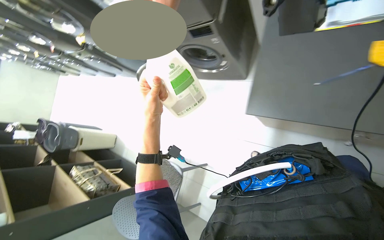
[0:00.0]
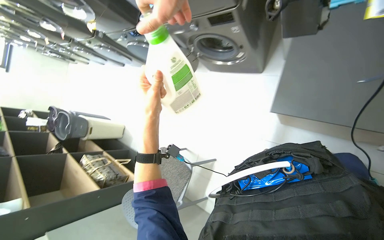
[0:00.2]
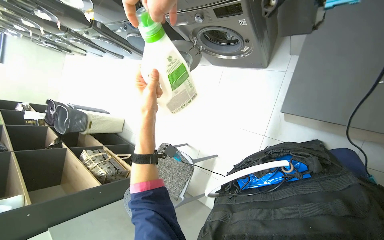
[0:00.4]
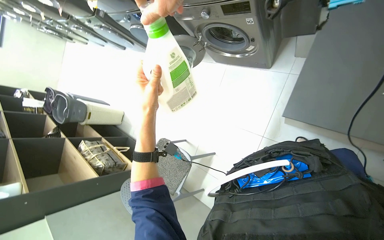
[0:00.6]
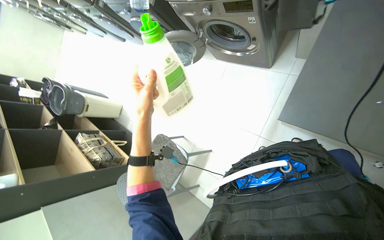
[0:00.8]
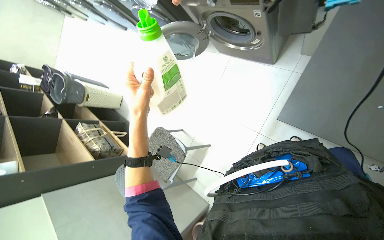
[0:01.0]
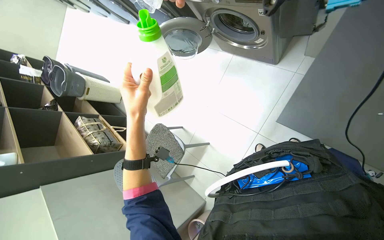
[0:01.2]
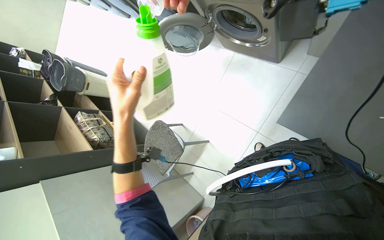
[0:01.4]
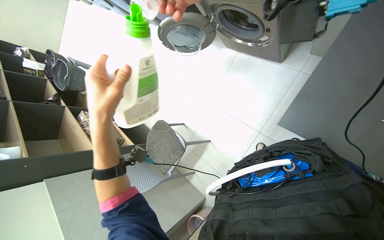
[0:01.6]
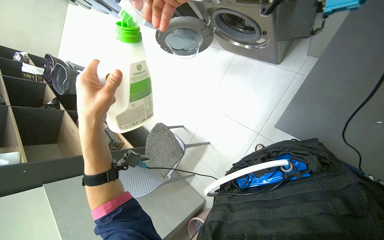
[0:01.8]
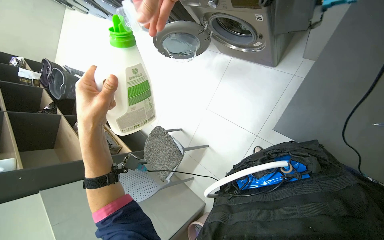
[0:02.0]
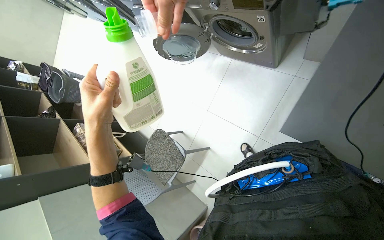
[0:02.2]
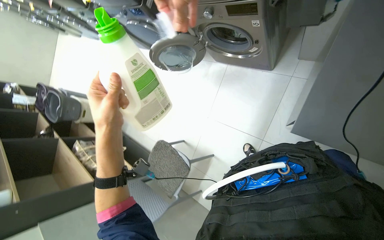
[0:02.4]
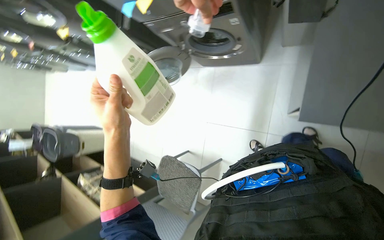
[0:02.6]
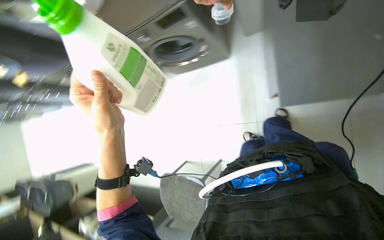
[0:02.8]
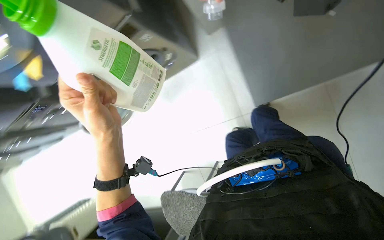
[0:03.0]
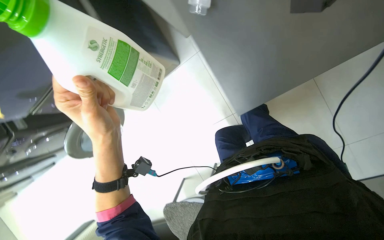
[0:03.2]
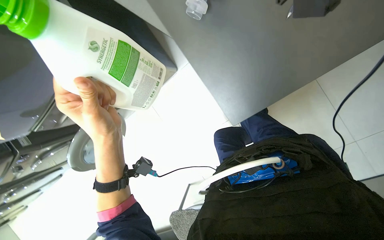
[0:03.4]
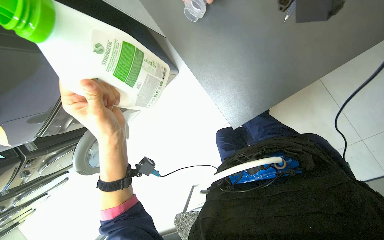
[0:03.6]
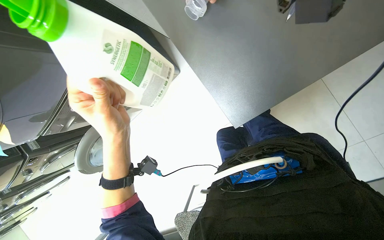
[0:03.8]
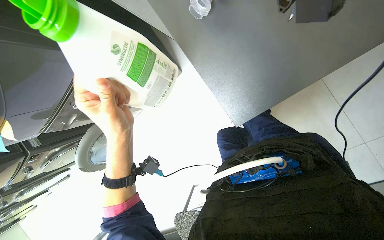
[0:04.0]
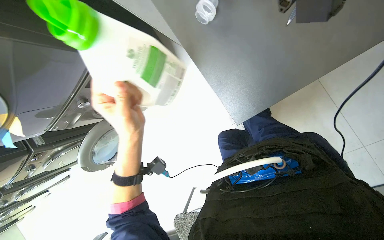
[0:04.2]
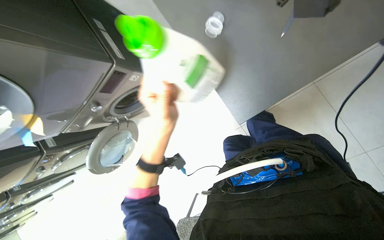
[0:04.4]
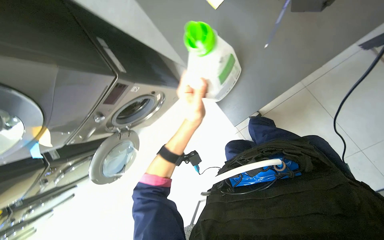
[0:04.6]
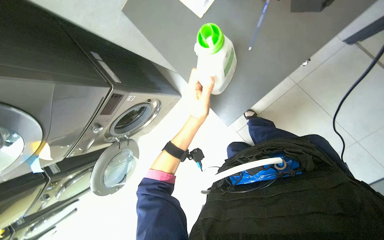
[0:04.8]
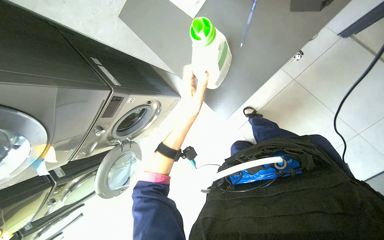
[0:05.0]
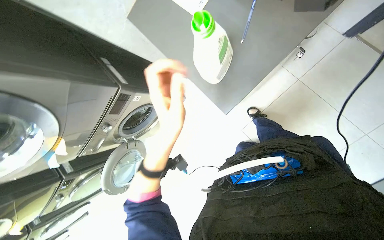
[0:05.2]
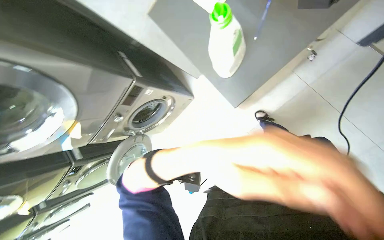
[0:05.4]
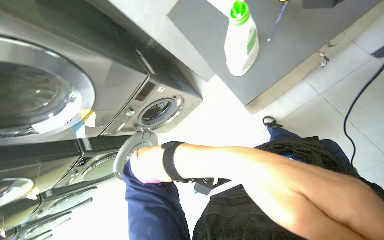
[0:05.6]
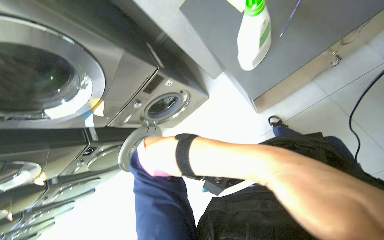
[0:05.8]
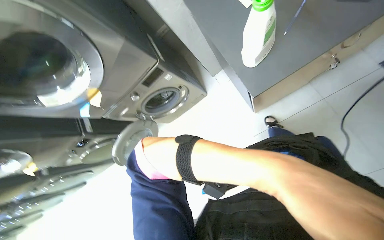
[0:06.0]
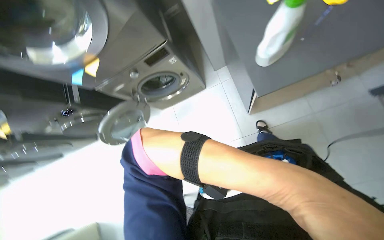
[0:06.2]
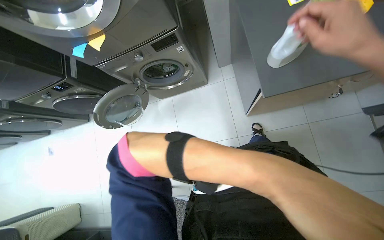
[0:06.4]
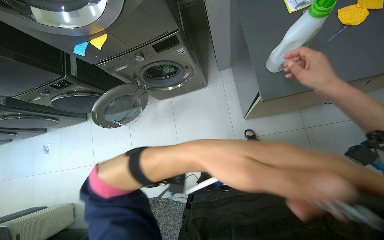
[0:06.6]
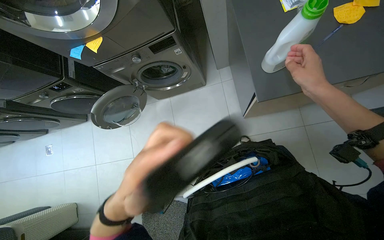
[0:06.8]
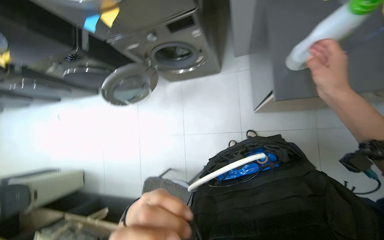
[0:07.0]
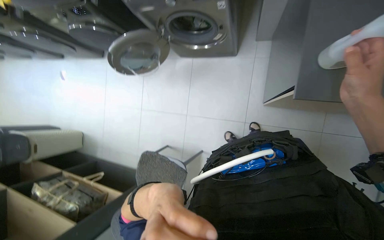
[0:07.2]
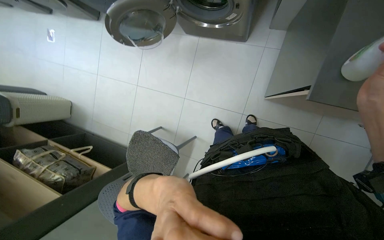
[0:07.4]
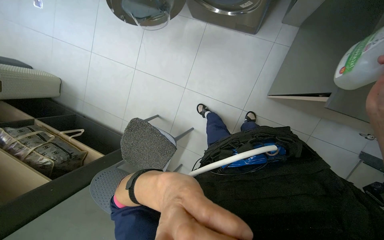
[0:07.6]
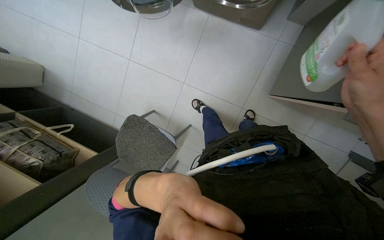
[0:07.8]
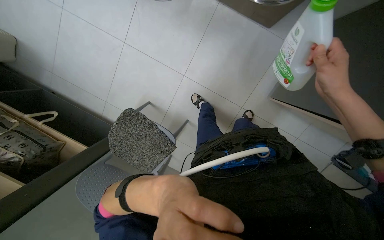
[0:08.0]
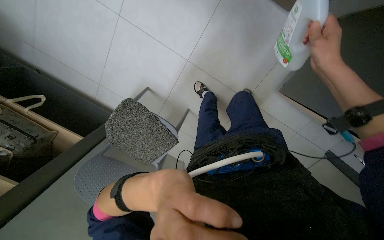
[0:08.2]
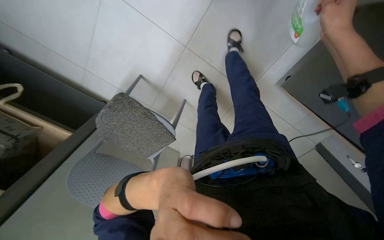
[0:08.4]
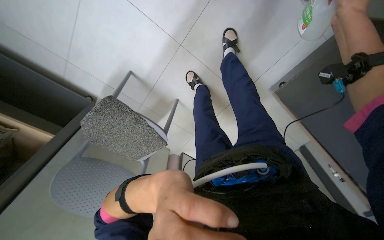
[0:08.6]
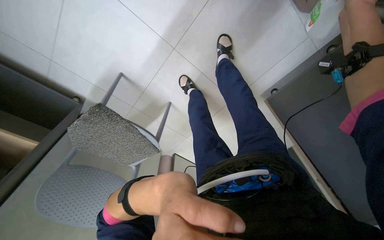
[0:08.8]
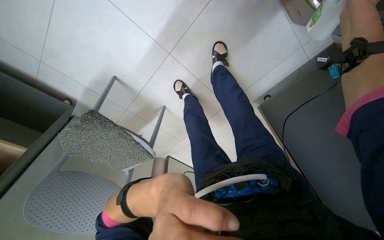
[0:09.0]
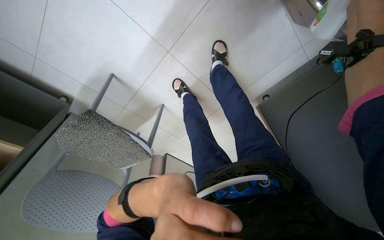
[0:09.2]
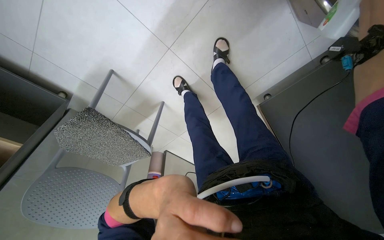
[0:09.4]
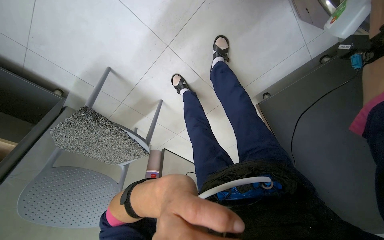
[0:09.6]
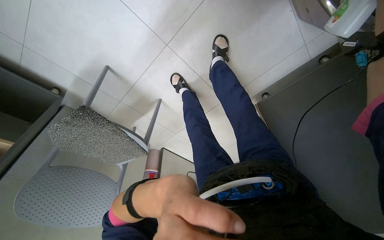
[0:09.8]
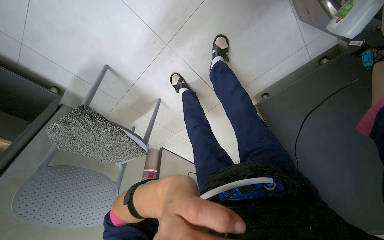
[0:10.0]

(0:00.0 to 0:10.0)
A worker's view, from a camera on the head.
Job: managing laundry.
The whole recording: Loading and starting washing machine. The worker loads clothes and detergent into a washing machine, then starts the cycle.
0:00.0 - 0:01.4: The view tilts roughly 15 degrees downward.
0:01.4 - 0:02.8: The wearer looks about 15 degrees further upward. Everything in view rotates approximately 35 degrees counterclockwise.
0:04.2 - 0:05.8: The wearer looks some 15 degrees further upward.
0:05.8 - 0:07.2: The view tips downward by approximately 20 degrees. The scene rotates clockwise by some 40 degrees.
0:07.2 - 0:08.6: The wearer moves about 70 cm. The view pans to the right by about 25 degrees. The view tilts about 40 degrees downward.

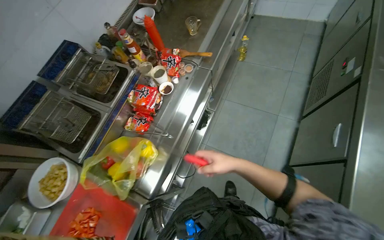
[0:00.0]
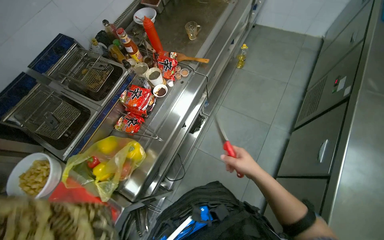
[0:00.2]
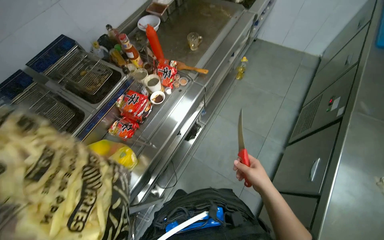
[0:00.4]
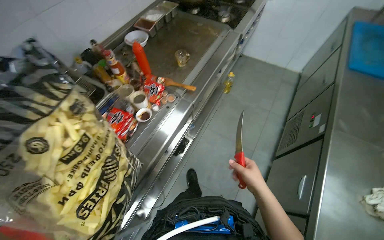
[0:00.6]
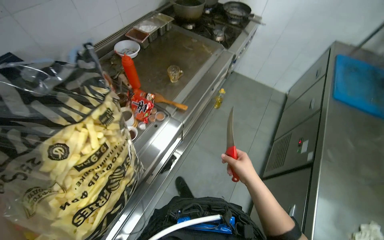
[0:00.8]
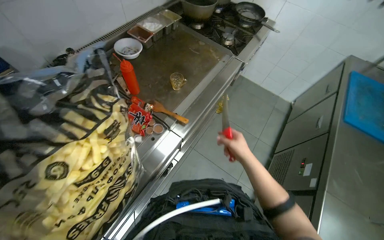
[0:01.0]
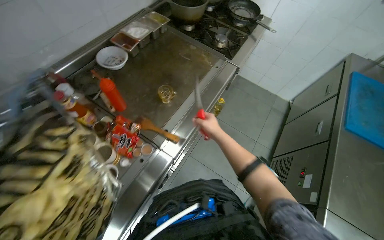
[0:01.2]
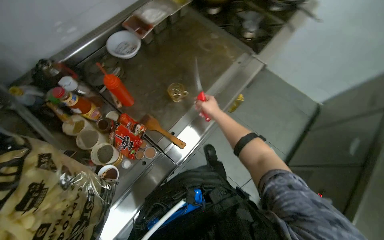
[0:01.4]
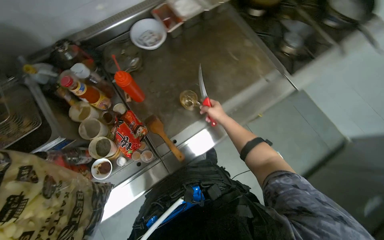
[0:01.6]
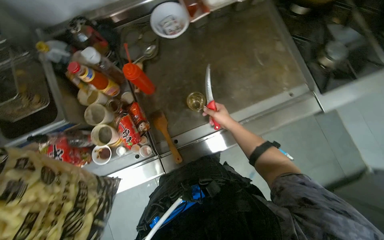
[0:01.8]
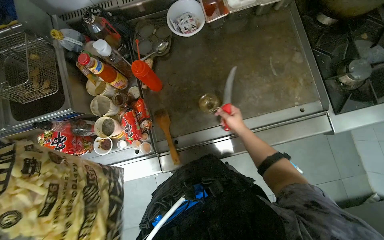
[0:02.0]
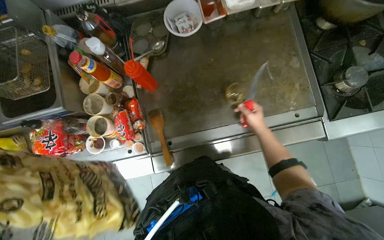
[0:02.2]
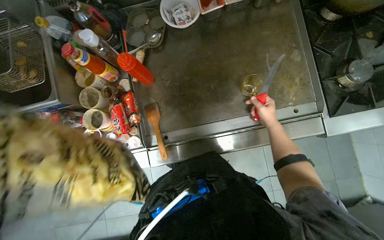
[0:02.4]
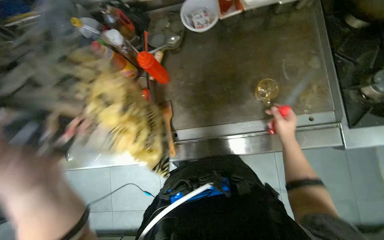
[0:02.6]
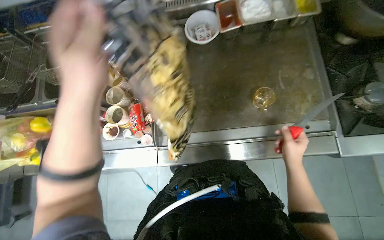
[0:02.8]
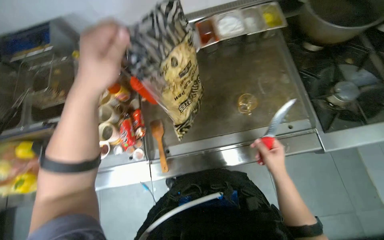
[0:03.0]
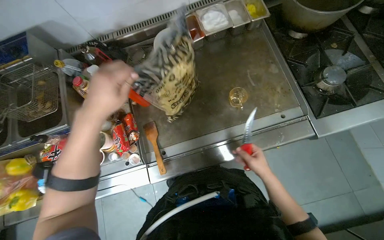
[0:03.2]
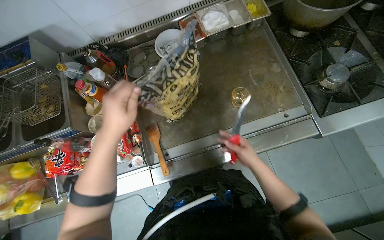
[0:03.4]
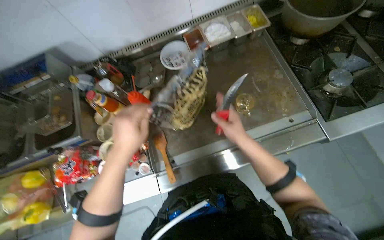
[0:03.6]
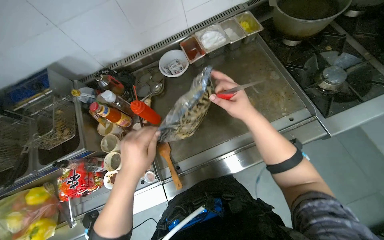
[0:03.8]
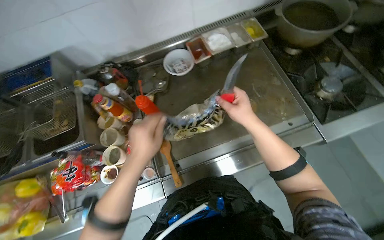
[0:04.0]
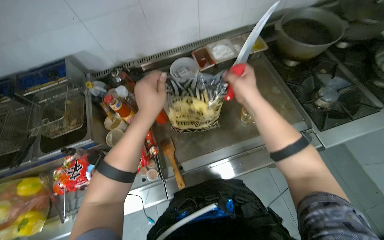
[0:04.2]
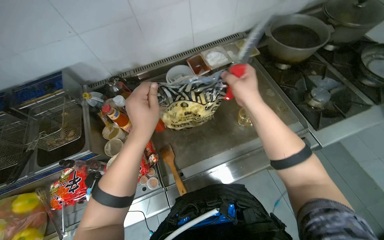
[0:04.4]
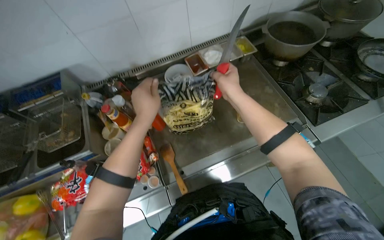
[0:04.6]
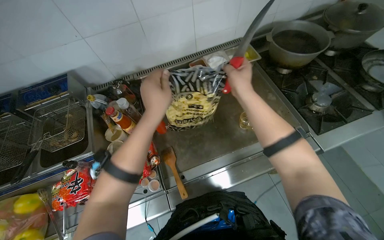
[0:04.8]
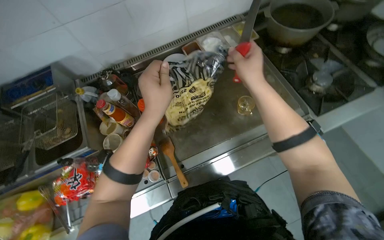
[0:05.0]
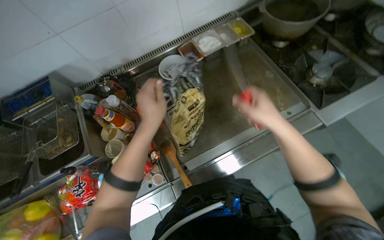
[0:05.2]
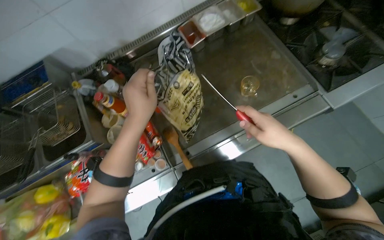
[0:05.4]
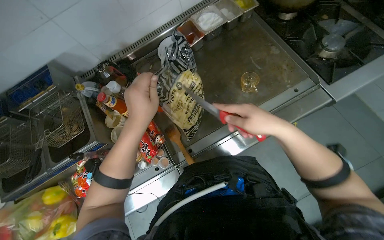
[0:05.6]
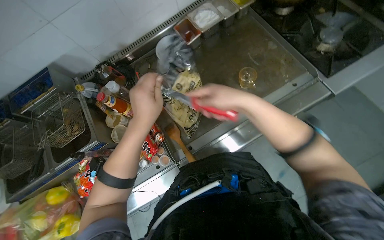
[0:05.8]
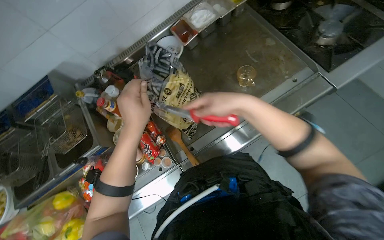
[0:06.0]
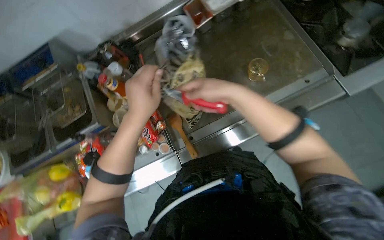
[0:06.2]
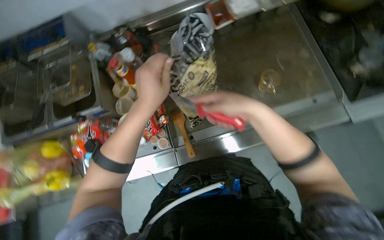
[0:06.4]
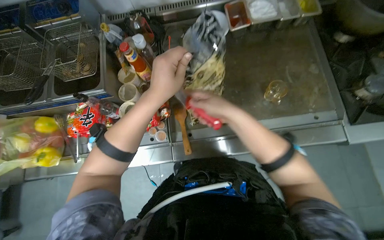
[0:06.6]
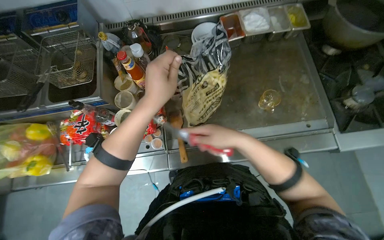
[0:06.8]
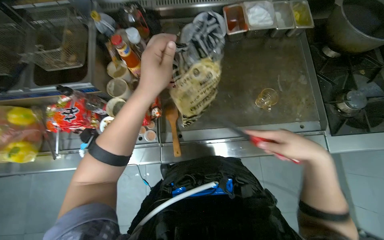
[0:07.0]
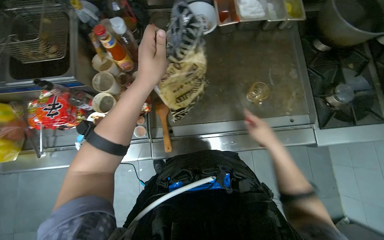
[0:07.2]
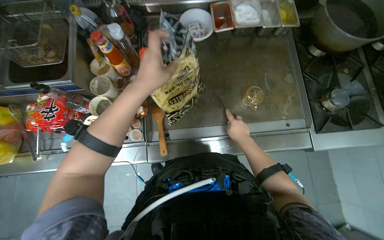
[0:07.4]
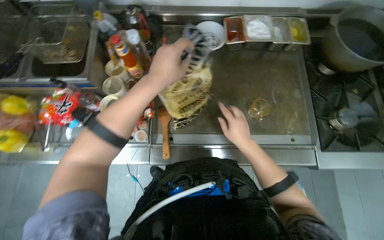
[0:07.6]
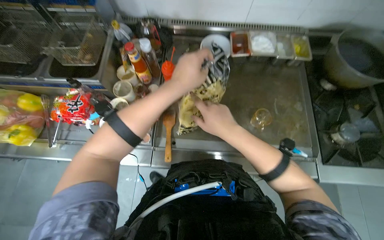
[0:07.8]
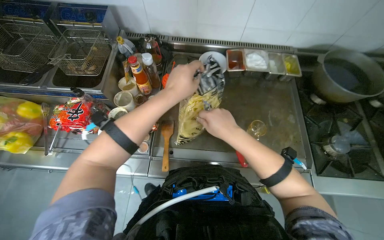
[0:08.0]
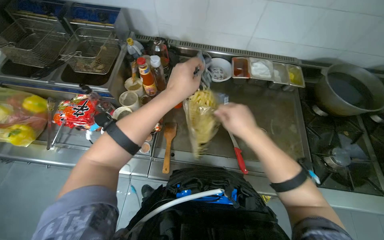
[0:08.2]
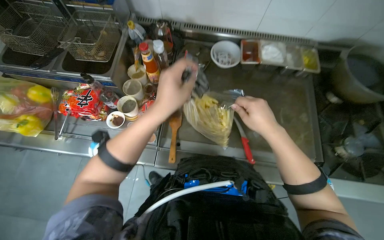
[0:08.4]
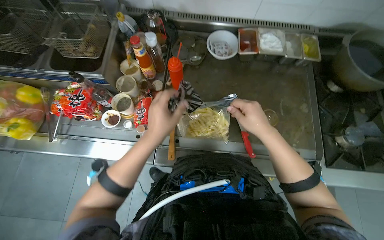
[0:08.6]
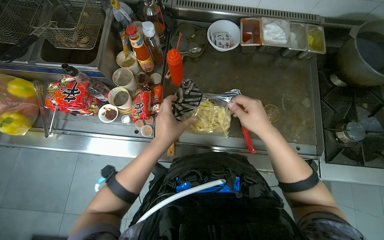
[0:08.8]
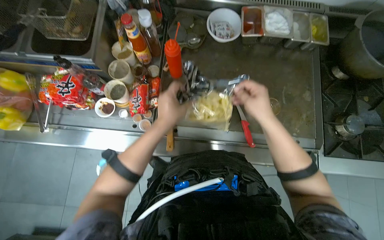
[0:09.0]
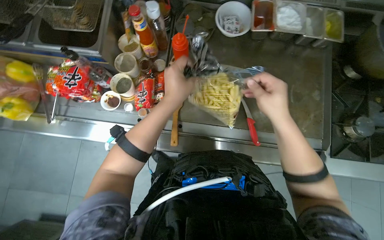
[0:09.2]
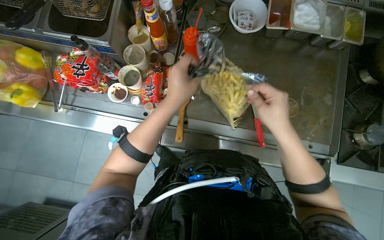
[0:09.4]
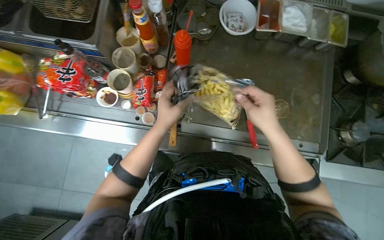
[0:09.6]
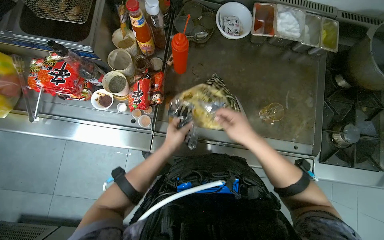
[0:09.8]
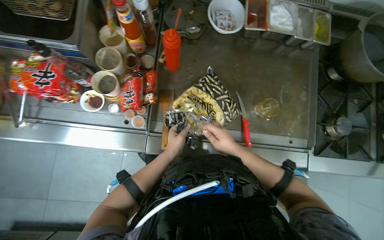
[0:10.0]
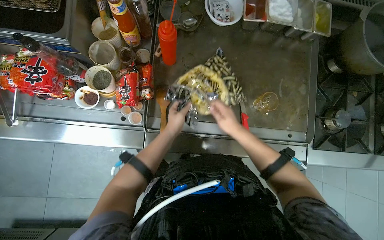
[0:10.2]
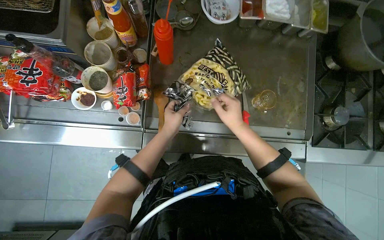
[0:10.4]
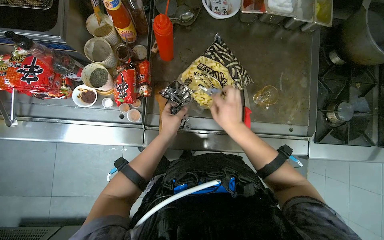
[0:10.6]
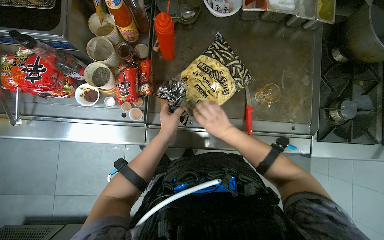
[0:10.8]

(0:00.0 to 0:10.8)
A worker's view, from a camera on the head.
Job: cooking food.
The whole recording: Loading fries into deep fryer. The worker opens a bag of fries with a knife and loads them into a deep fryer basket.
0:00.0 - 0:01.6: The camera is carried roughly 80 cm. The scene rotates clockwise by approximately 35 degrees.
0:01.6 - 0:03.0: The head turns to the left by roughly 25 degrees. The right hand travels to the right and nearer to the camera by some 25 cm.
0:03.0 - 0:04.6: The view tips upward by about 10 degrees. The right hand shifts approximately 30 cm to the left and up the picture.
0:04.6 - 0:06.2: The camera pitches downward, by some 15 degrees.
0:06.2 - 0:07.8: Everything in view rotates about 30 degrees clockwise. The right hand reaches approximately 15 cm to the right, then returns.
0:07.8 - 0:09.2: The left hand reaches roughly 15 cm down the picture, then returns.
0:09.2 - 0:10.8: The left hand goes about 20 cm farther from the camera and down the picture. Meanwhile the right hand moves farther from the camera, to the left and down the picture, approximately 20 cm.
